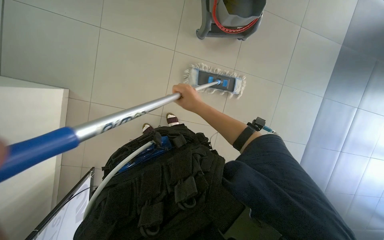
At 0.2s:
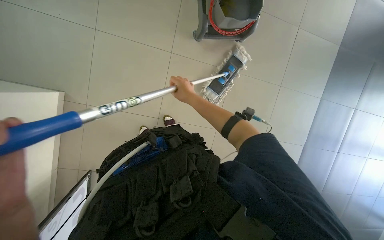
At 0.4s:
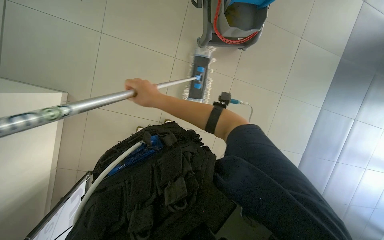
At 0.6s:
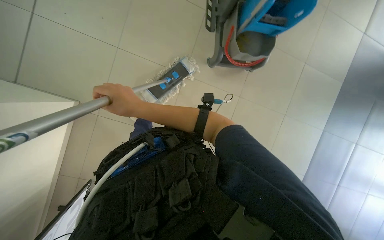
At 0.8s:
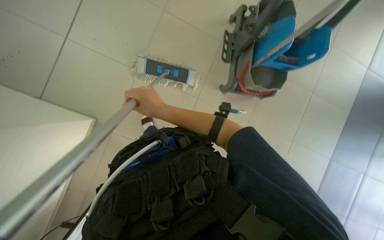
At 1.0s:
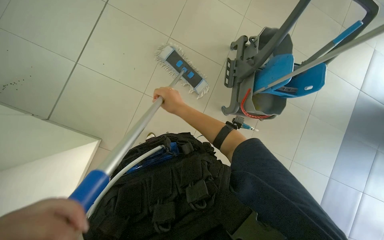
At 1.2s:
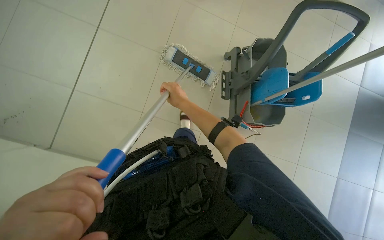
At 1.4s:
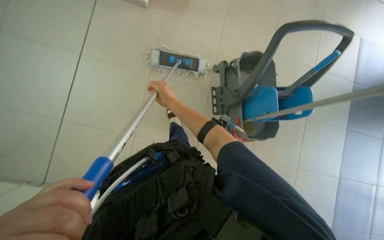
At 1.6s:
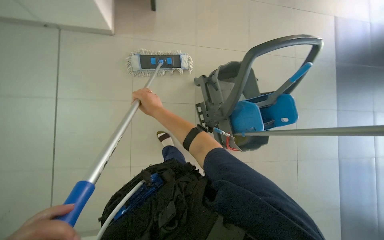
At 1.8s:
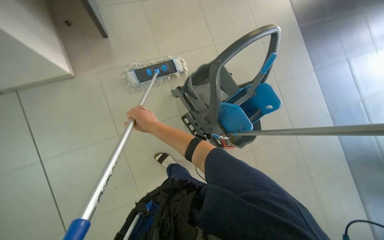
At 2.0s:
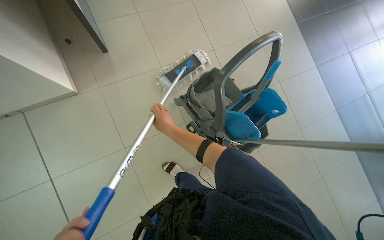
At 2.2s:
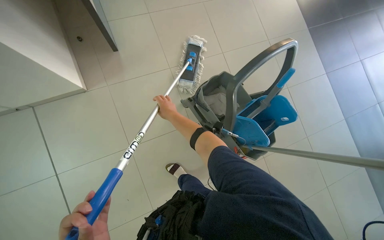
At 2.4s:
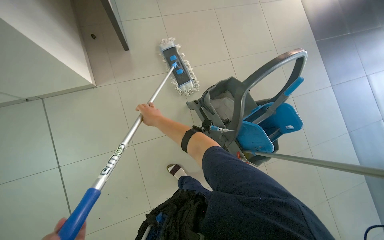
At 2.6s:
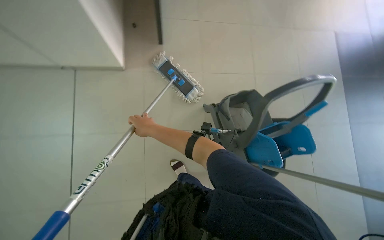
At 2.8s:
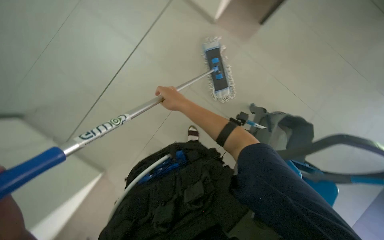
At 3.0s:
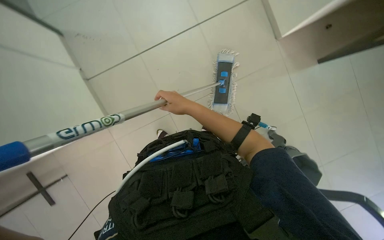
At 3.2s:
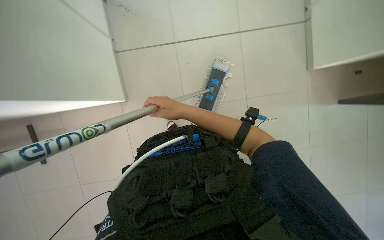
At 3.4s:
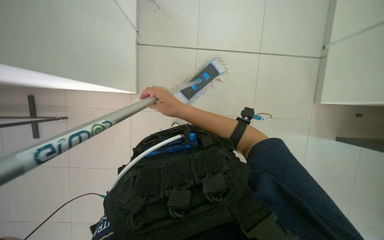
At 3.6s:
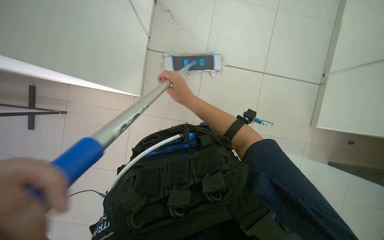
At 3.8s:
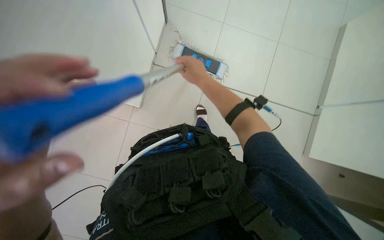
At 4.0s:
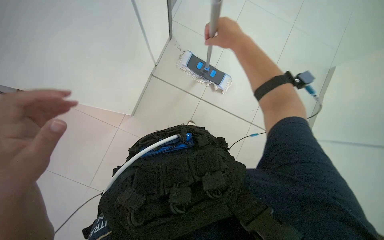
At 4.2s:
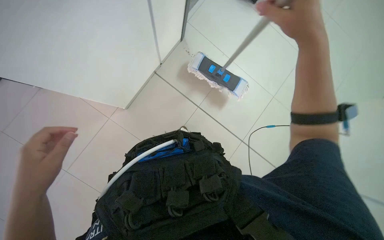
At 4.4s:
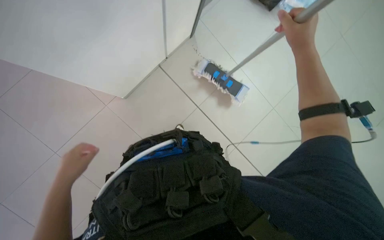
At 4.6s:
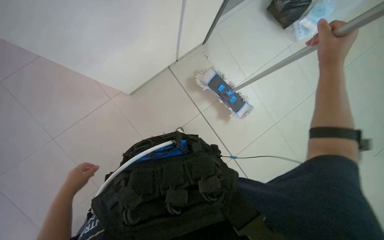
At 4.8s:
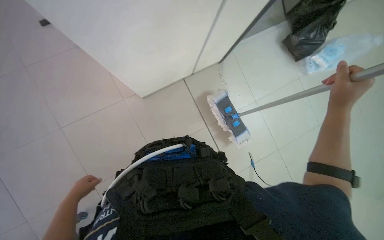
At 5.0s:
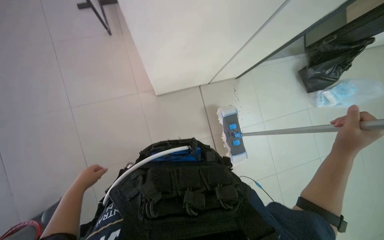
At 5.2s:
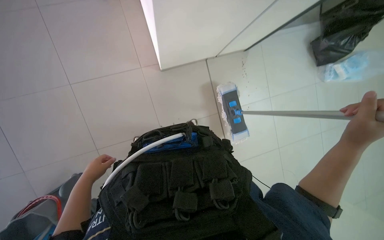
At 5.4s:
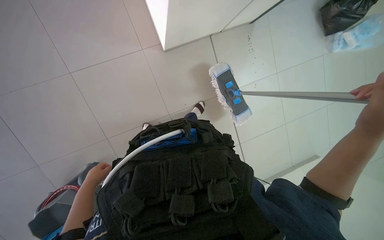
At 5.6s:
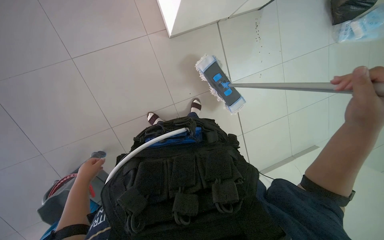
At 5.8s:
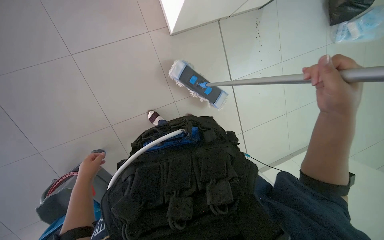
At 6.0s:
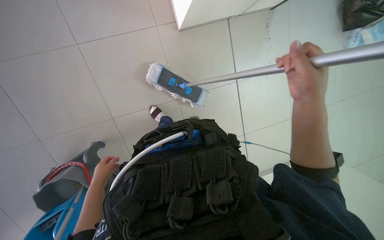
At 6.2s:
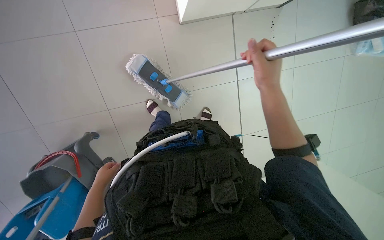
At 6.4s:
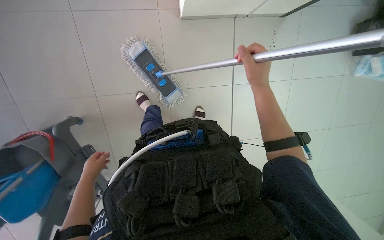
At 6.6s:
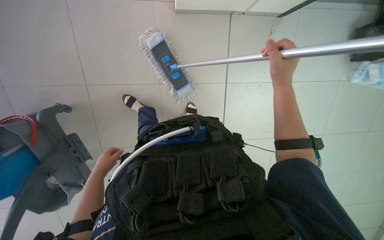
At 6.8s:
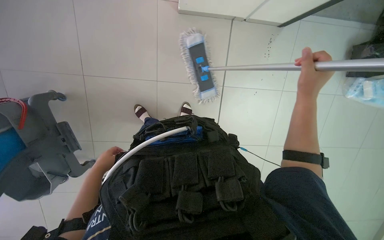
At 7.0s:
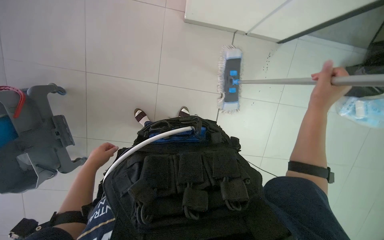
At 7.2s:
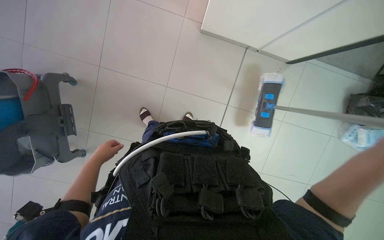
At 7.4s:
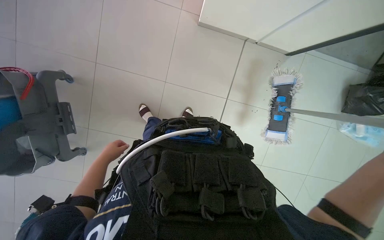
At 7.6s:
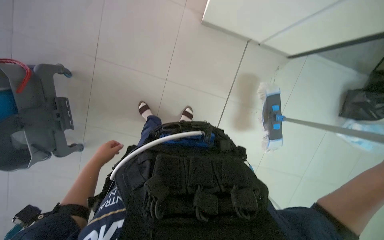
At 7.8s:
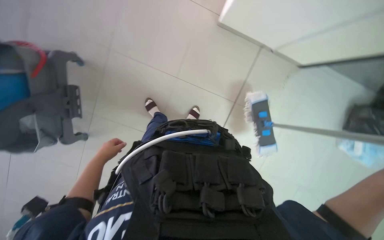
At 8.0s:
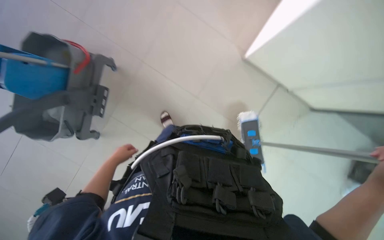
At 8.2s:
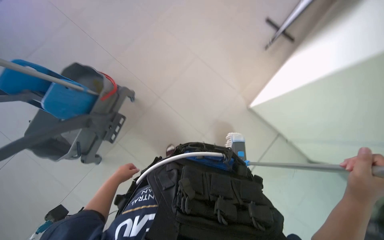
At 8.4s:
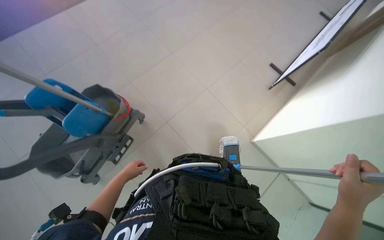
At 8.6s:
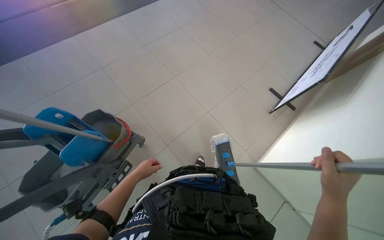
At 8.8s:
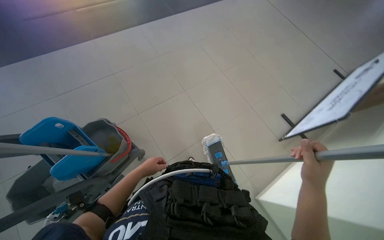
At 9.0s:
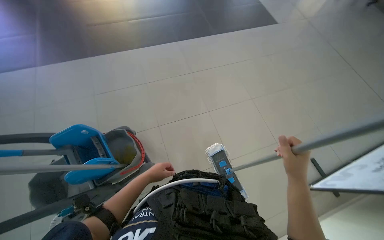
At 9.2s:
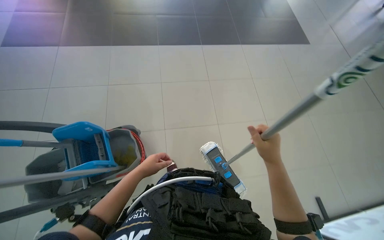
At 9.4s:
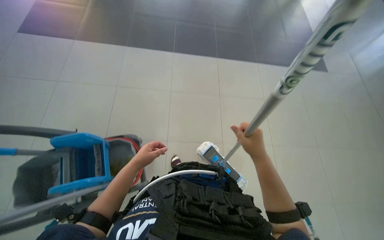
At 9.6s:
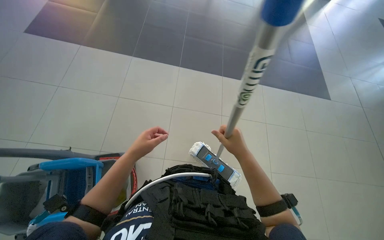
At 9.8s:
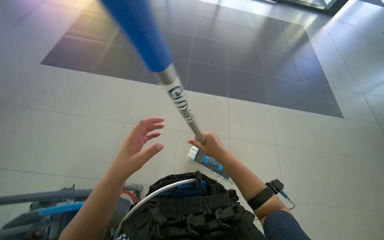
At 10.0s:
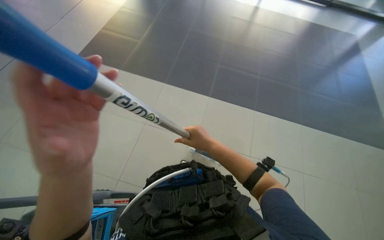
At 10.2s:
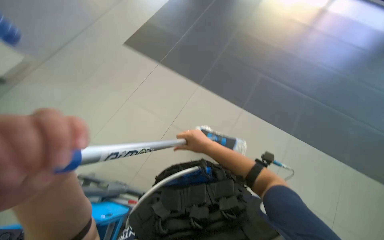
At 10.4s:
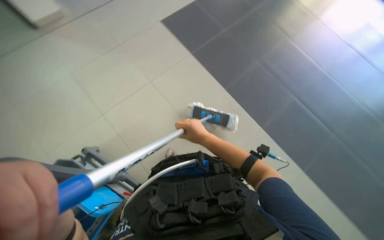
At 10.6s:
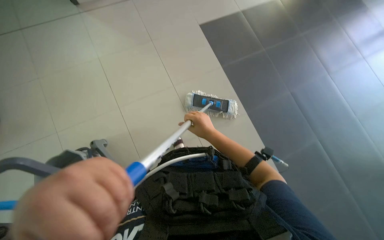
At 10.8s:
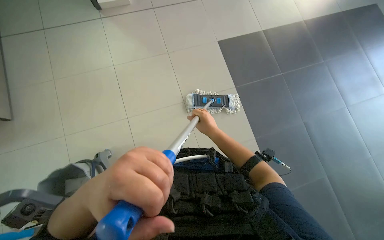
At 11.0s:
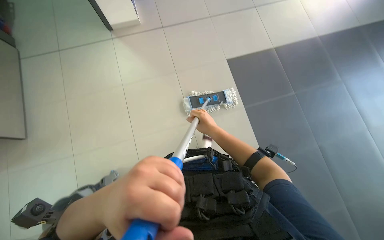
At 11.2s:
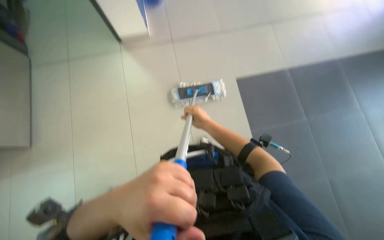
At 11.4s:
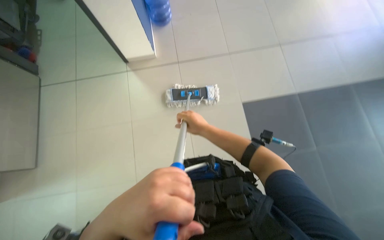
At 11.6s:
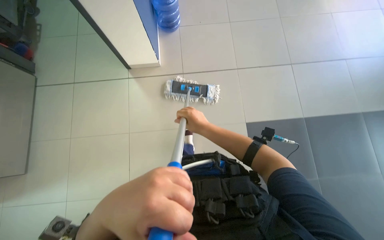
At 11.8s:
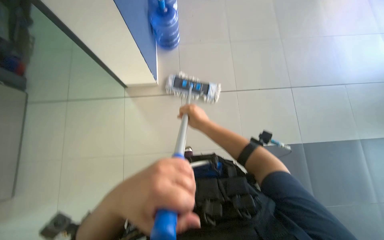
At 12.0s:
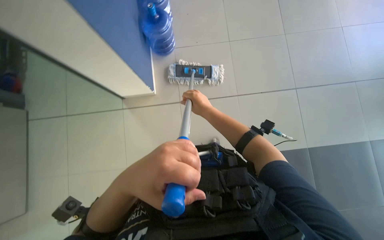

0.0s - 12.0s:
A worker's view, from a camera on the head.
Job: mopping floor.
The whole recording: Mopping floor. The worker mops the floor with a long-handled mop.
0.0s - 1.6s: The wearer looks some 20 degrees further upward. The right hand swings left and right, some 15 cm each way, with 2 reversals.
1.6s - 3.0s: The camera travels some 60 cm. The wearer's head swings about 25 degrees to the left.
4.4s - 6.0s: The view tips downward by some 20 degrees. The left hand travels down the picture by approximately 10 cm.
6.0s - 7.6s: The view swings approximately 15 degrees to the right. The scene rotates clockwise by about 25 degrees.
7.6s - 9.0s: The wearer looks some 55 degrees further upward. The scene turns some 25 degrees clockwise in the picture.
9.0s - 10.4s: The right hand travels up the picture and farther from the camera by some 50 cm.
10.4s - 12.0s: The view tilts about 15 degrees upward. The right hand travels up the picture by approximately 10 cm.

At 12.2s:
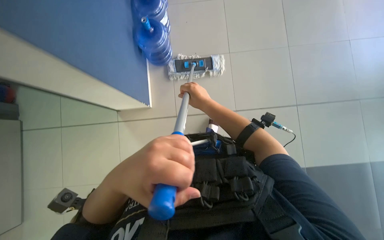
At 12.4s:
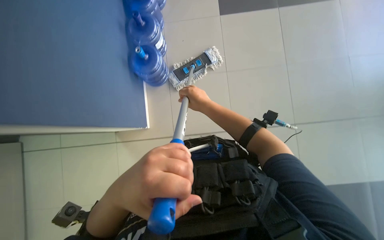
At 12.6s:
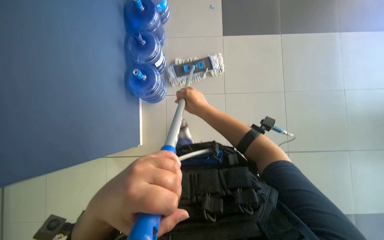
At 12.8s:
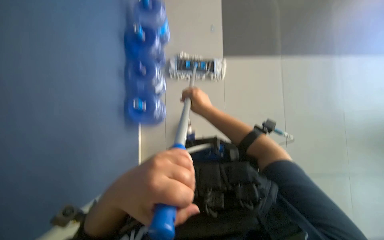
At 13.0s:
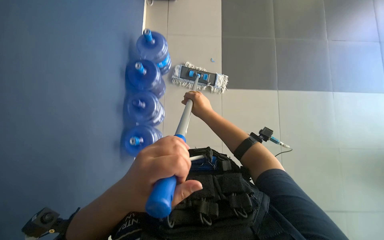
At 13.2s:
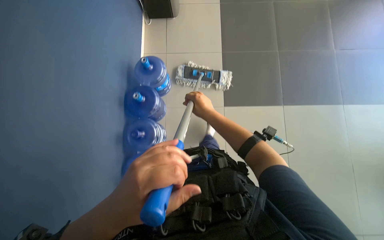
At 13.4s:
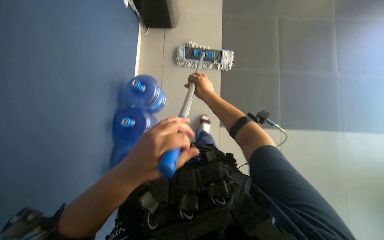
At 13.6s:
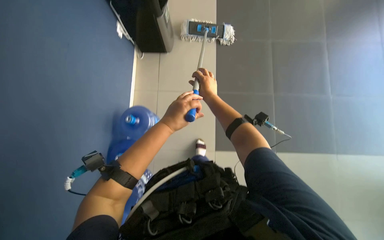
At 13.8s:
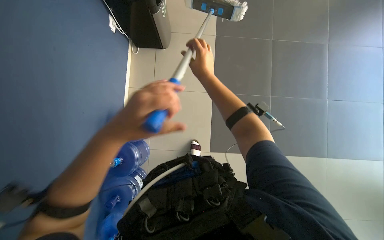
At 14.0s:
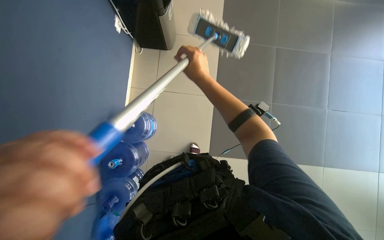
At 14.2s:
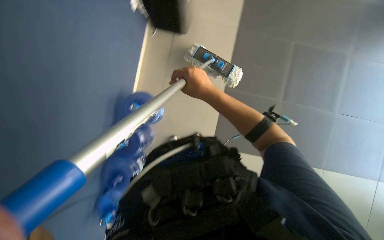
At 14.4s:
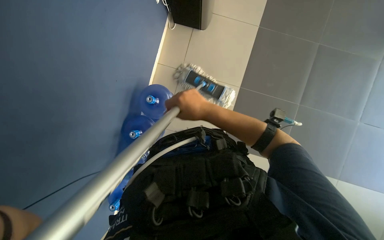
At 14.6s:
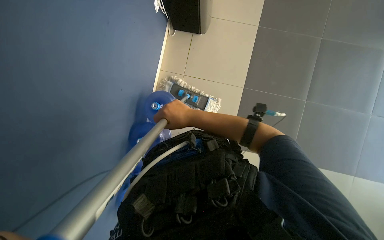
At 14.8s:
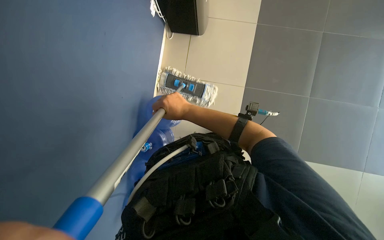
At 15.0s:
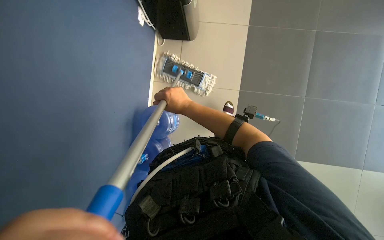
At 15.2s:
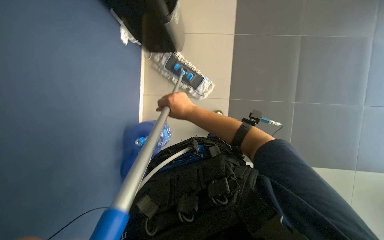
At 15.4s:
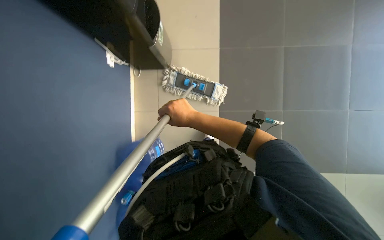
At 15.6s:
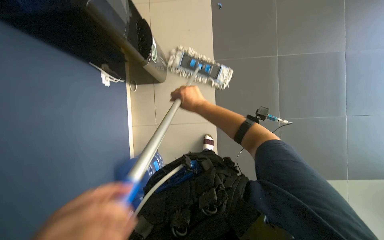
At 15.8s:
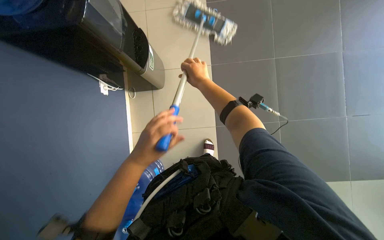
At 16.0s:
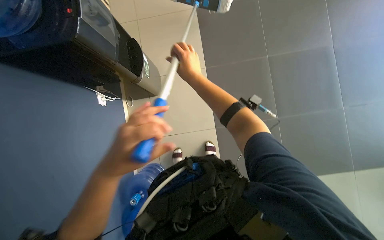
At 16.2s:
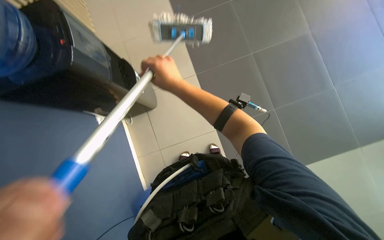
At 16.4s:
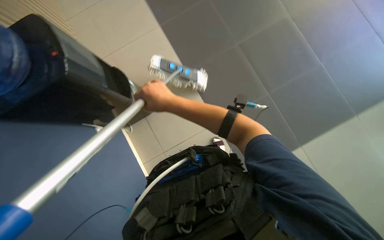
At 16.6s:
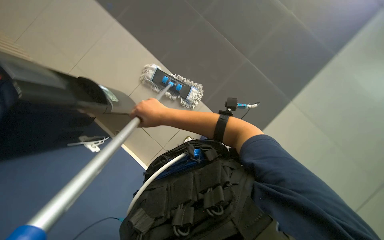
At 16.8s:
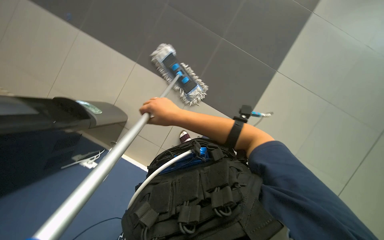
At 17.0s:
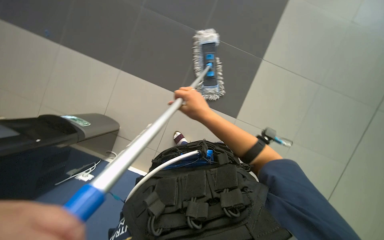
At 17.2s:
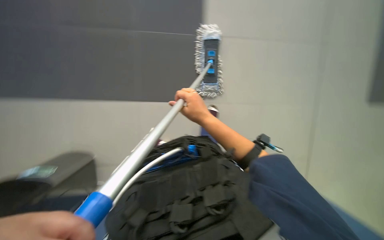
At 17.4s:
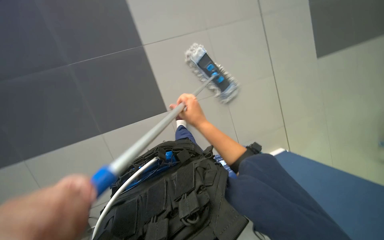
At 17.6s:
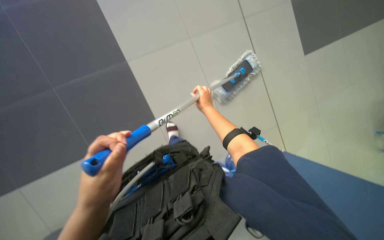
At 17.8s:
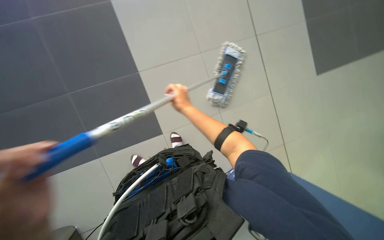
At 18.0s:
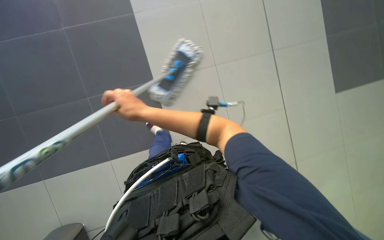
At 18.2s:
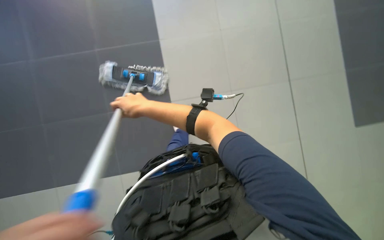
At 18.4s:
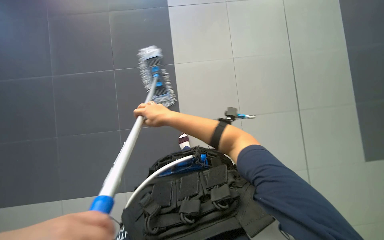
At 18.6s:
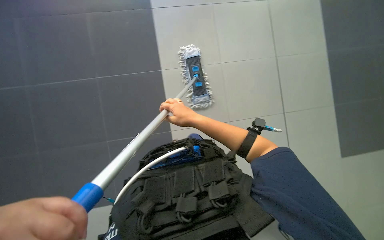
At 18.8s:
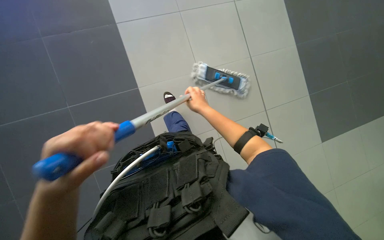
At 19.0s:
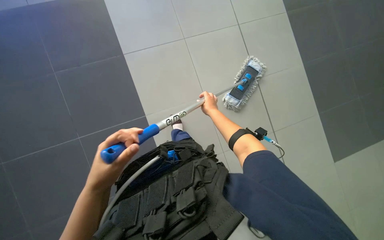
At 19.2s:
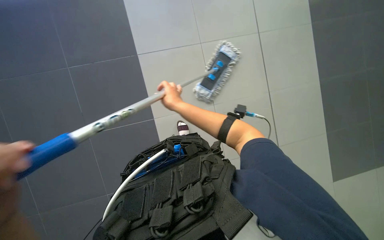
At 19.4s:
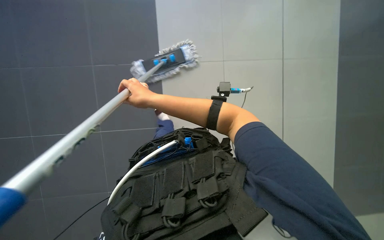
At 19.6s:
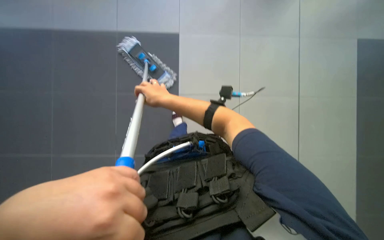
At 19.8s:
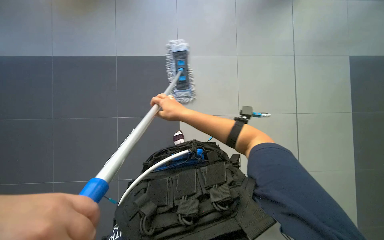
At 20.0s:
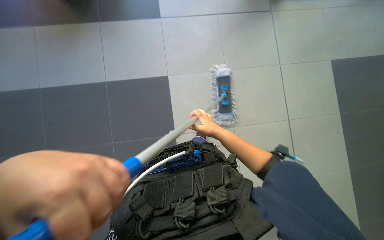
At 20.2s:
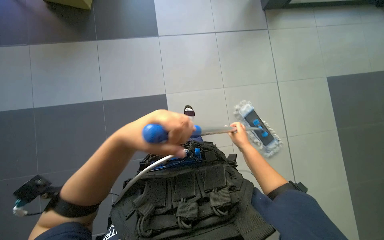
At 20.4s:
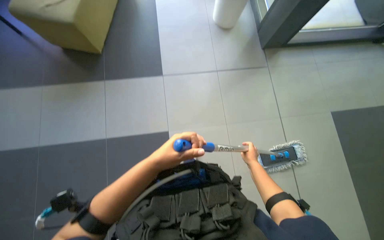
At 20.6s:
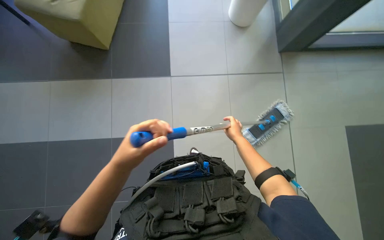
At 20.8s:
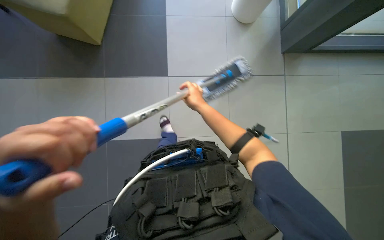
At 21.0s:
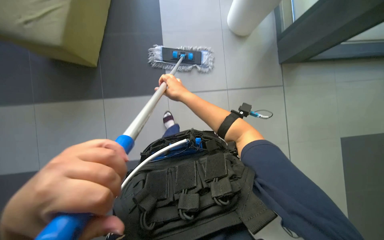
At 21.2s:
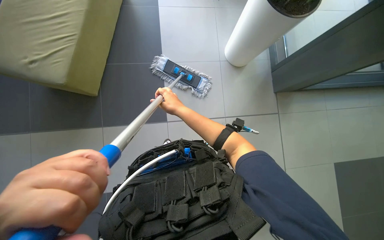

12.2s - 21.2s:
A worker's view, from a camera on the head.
Job: mopping floor.
The whole recording: Mopping floor. The worker mops the floor with a long-handled mop.
12.2s - 13.8s: The view tips upward by roughly 15 degrees. Both hands move up the picture, about 40 cm. The left hand reaches some 15 cm farther from the camera, then returns.
15.2s - 16.6s: The camera pitches upward, by about 20 degrees. The scene turns approximately 25 degrees counterclockwise in the picture.
18.2s - 19.8s: The wearer looks approximately 15 degrees further upward. The right hand moves left and right over some 20 cm, changing direction 2 times.
